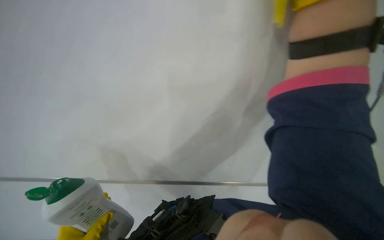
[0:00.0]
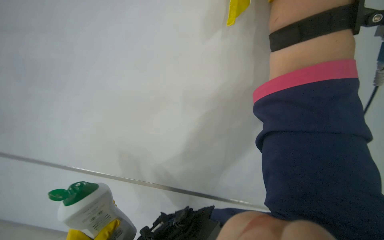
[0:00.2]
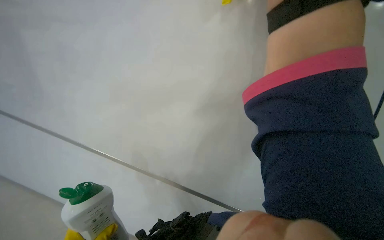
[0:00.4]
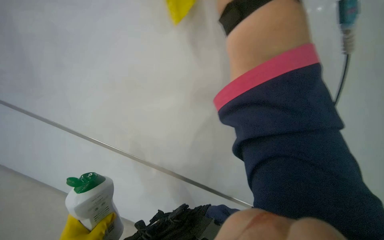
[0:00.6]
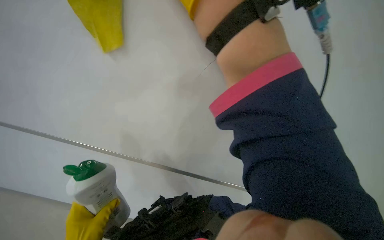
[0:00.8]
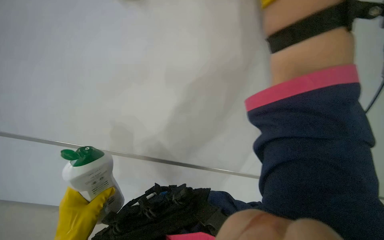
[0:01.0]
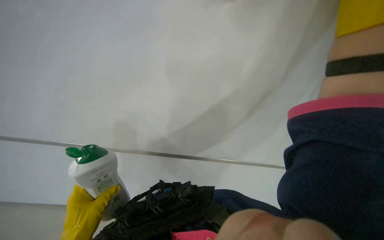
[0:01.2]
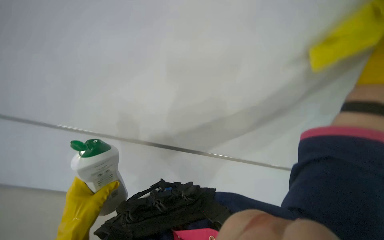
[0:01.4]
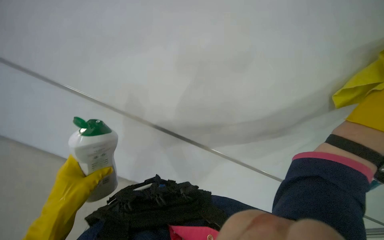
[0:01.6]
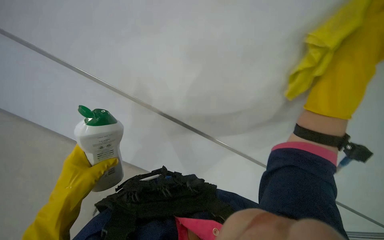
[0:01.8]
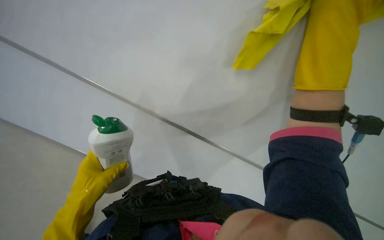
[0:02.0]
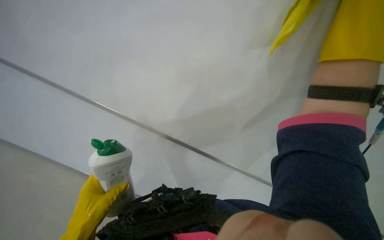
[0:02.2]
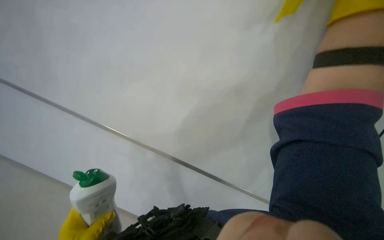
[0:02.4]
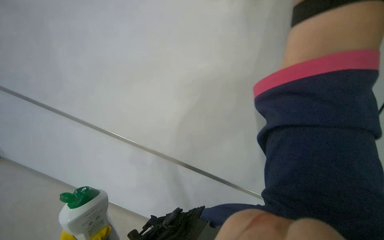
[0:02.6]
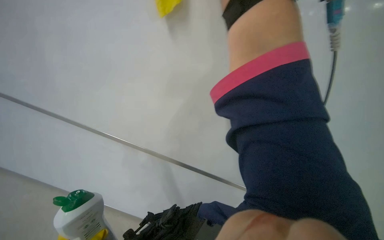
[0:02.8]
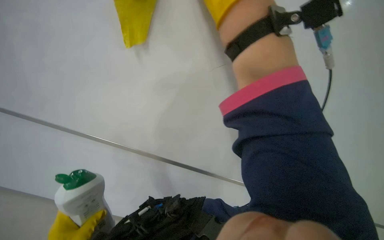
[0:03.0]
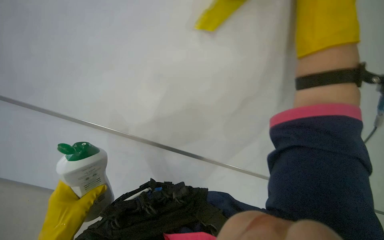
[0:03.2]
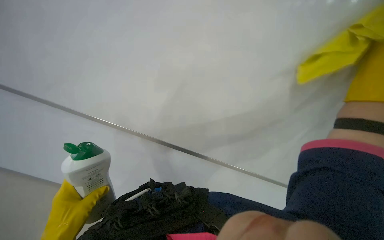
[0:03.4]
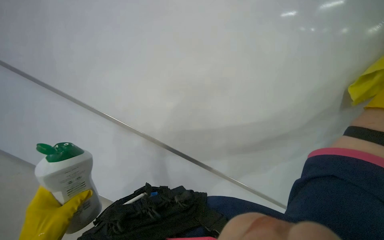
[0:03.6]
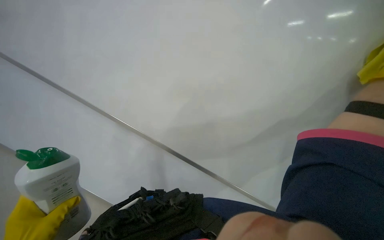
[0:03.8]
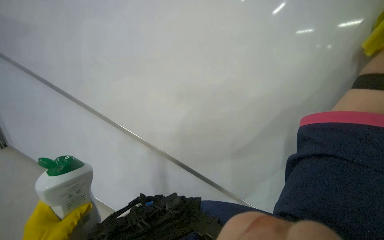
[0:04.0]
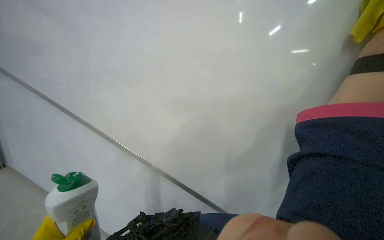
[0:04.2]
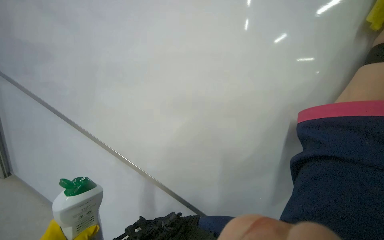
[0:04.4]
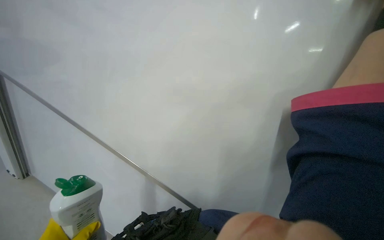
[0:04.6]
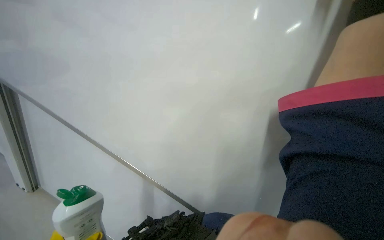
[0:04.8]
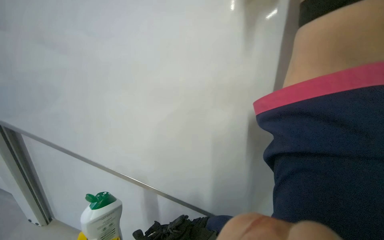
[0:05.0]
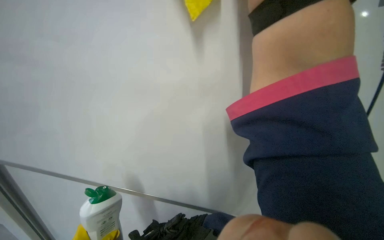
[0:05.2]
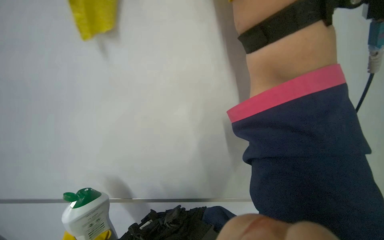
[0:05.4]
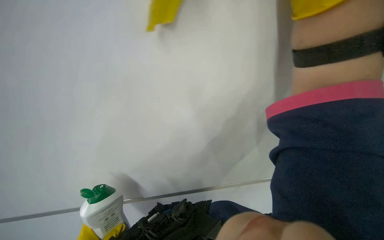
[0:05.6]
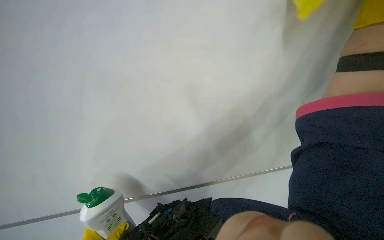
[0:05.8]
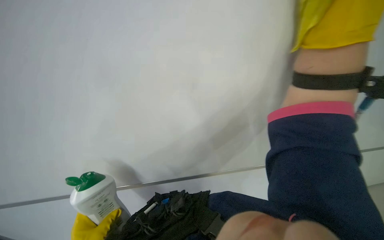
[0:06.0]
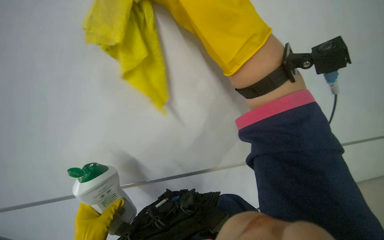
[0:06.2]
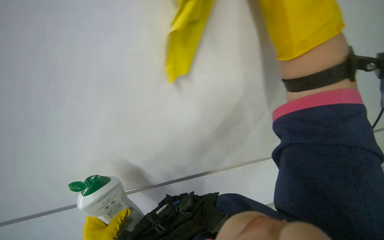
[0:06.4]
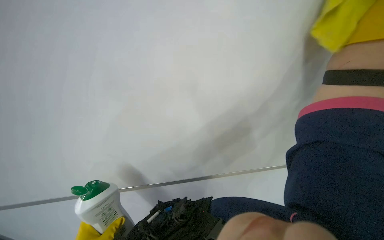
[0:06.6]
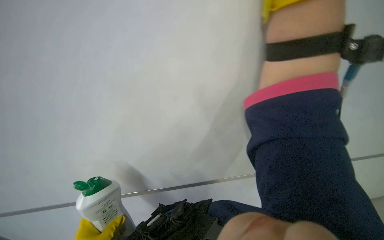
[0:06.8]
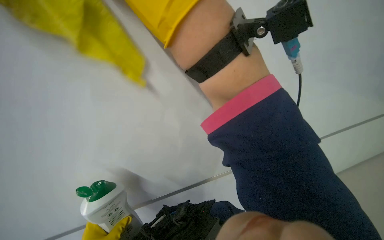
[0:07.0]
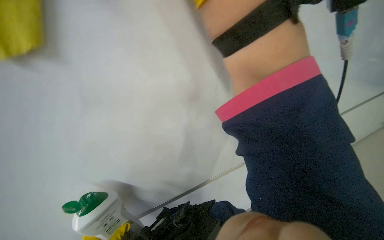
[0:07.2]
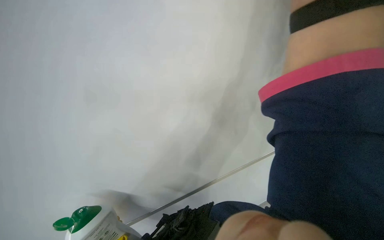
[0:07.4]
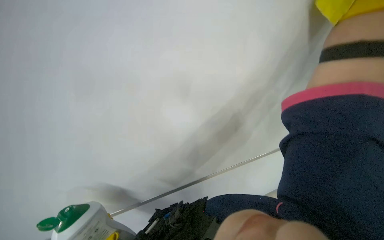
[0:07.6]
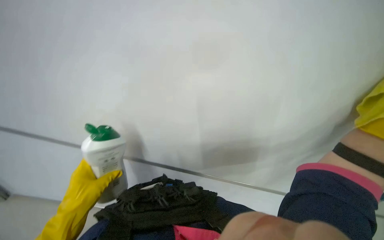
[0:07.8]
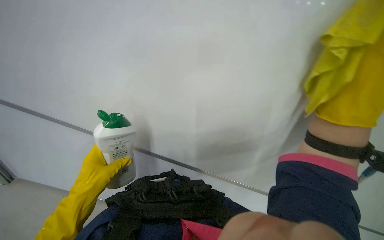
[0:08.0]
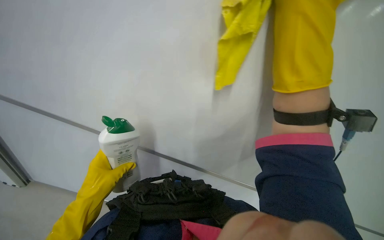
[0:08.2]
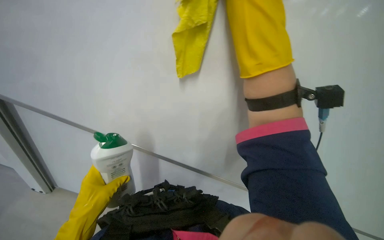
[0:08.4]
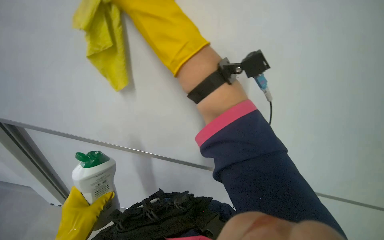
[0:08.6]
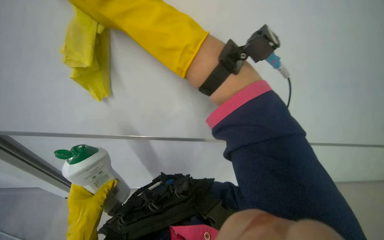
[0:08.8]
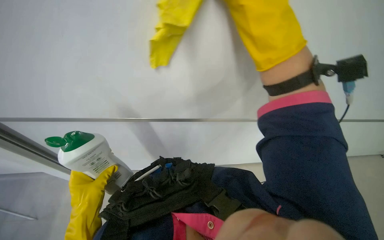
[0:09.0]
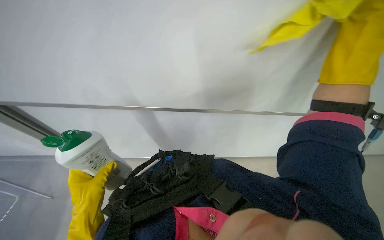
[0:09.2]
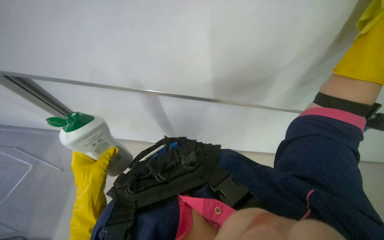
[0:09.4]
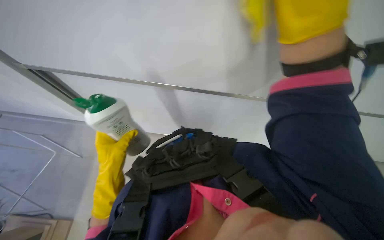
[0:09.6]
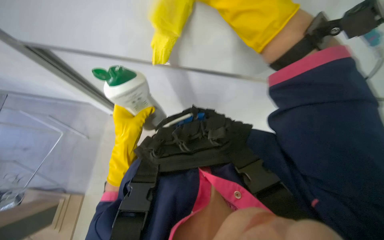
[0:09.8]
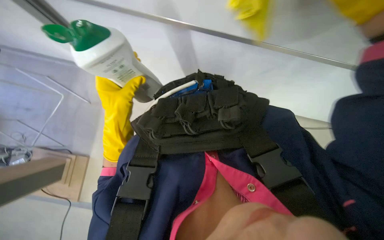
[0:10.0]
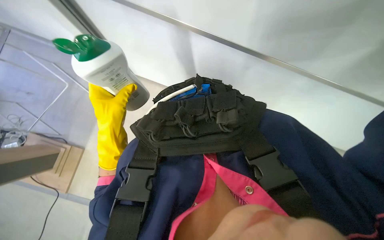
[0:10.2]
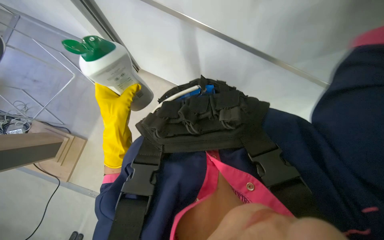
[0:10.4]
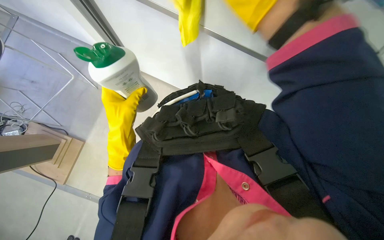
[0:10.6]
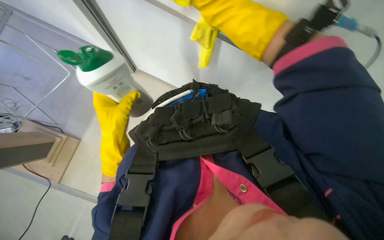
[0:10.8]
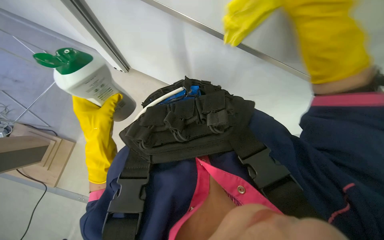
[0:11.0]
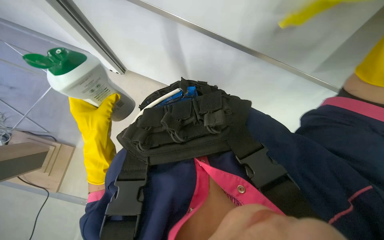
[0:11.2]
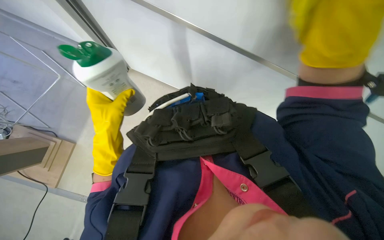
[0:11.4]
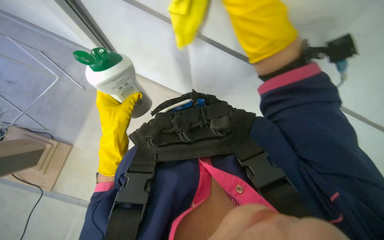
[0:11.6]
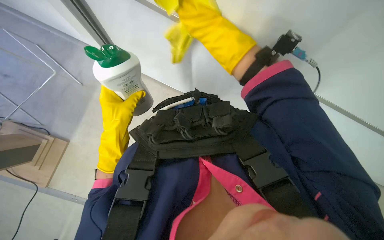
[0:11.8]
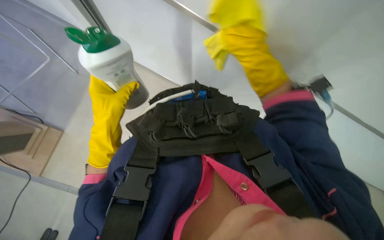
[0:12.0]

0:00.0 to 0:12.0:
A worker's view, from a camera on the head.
Job: wiping surfaces.
The whole recording: Wiping whiteboard. The worker wipes the white board with a yellow cleaning cloth.
0:01.6 to 0:03.0: The wearer looks about 20 degrees further to the right.
0:09.0 to 0:10.4: The wearer looks about 15 degrees further downward. The left hand moves up the picture, to the right and nearer to the camera, some 20 cm.

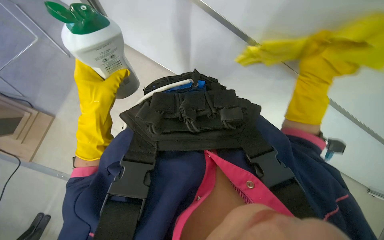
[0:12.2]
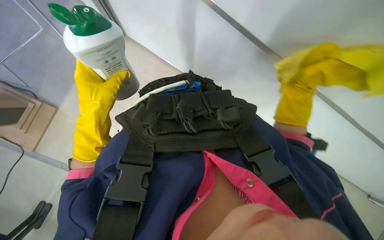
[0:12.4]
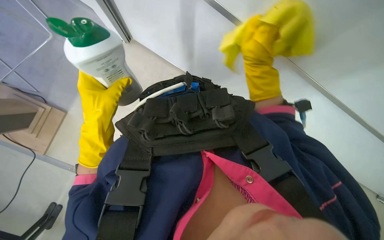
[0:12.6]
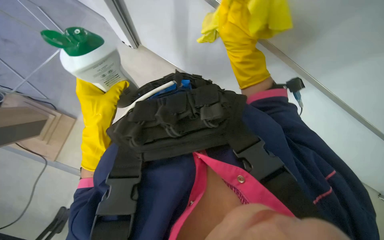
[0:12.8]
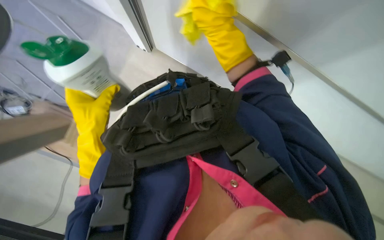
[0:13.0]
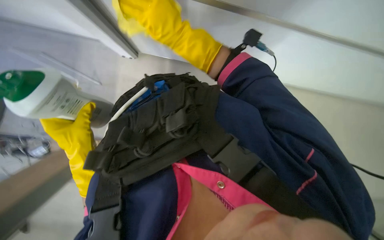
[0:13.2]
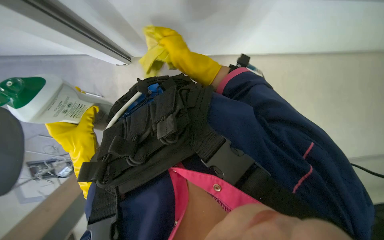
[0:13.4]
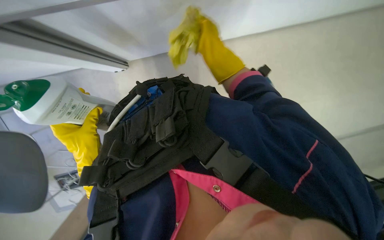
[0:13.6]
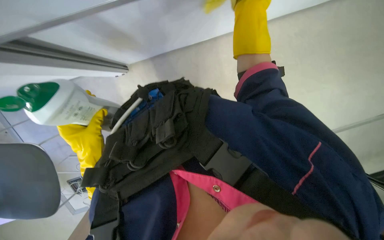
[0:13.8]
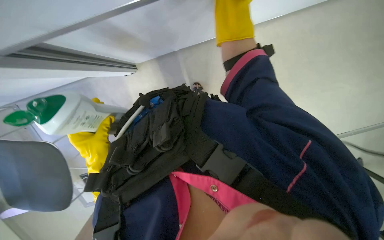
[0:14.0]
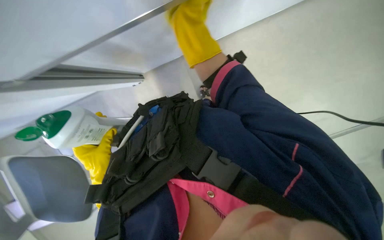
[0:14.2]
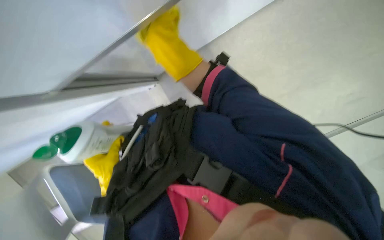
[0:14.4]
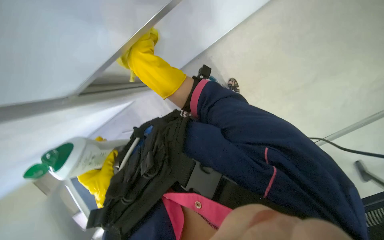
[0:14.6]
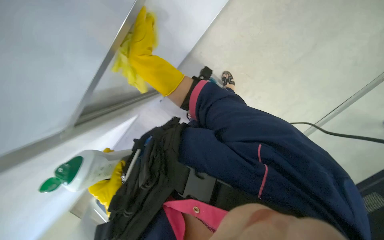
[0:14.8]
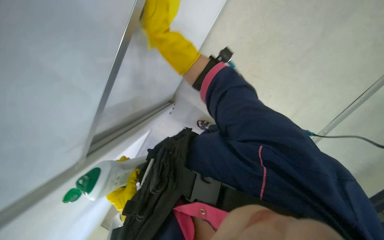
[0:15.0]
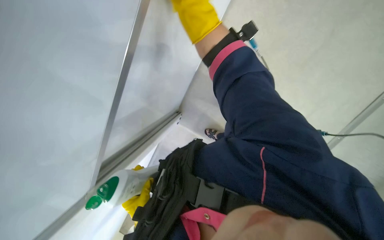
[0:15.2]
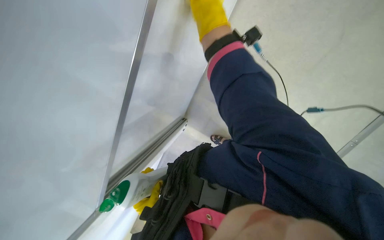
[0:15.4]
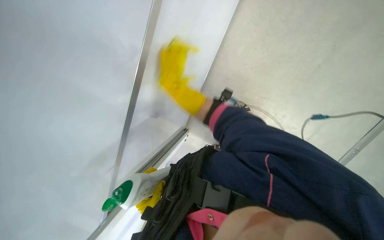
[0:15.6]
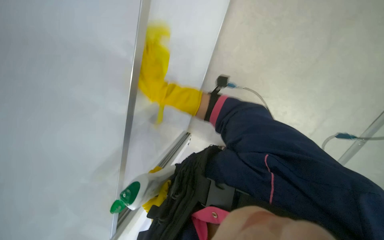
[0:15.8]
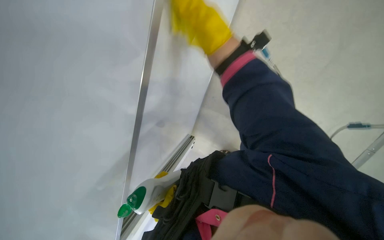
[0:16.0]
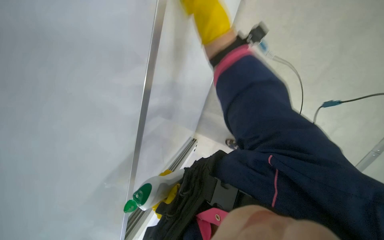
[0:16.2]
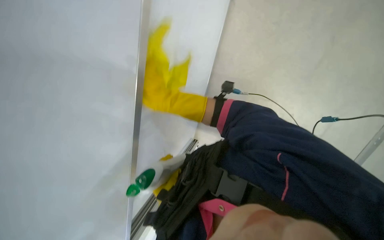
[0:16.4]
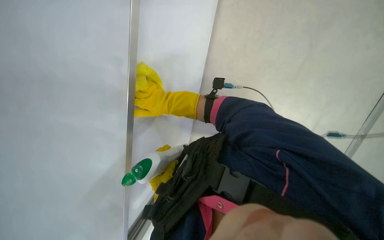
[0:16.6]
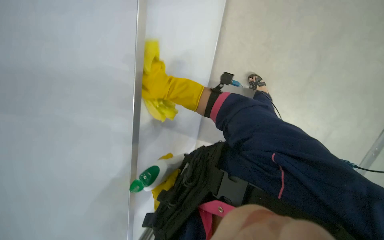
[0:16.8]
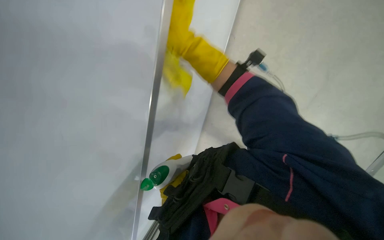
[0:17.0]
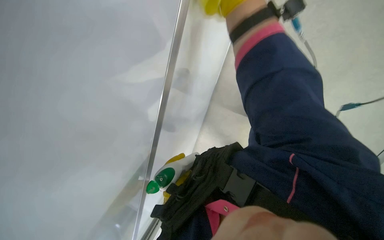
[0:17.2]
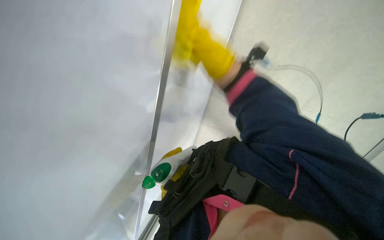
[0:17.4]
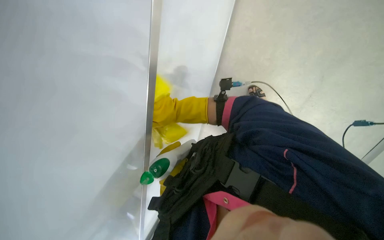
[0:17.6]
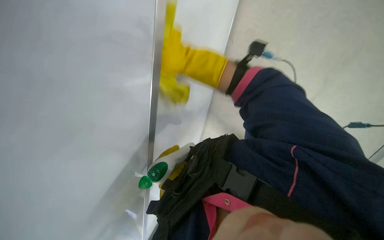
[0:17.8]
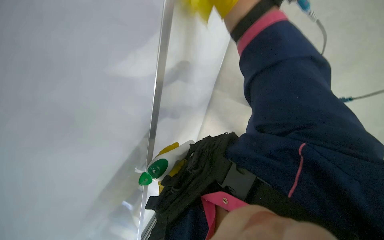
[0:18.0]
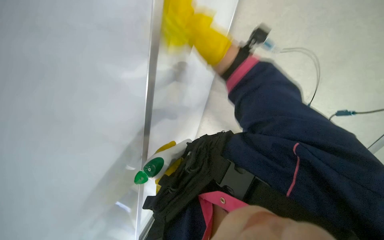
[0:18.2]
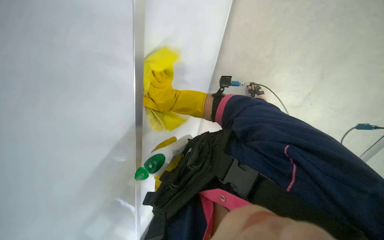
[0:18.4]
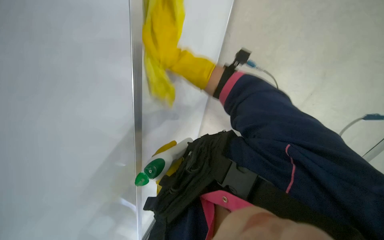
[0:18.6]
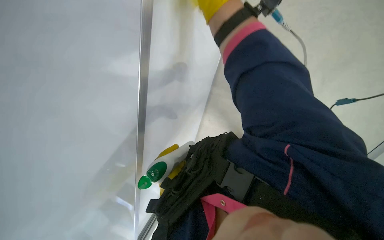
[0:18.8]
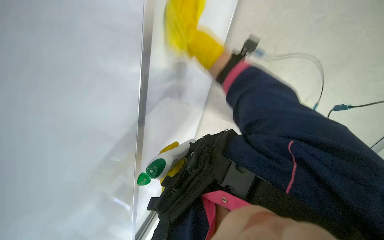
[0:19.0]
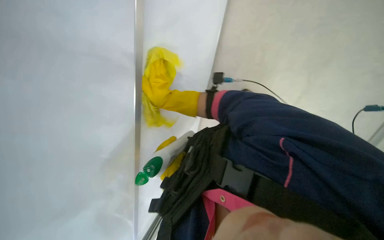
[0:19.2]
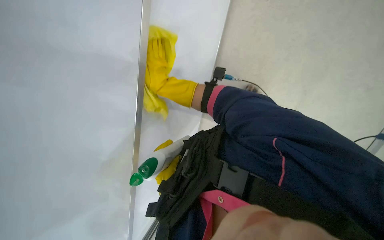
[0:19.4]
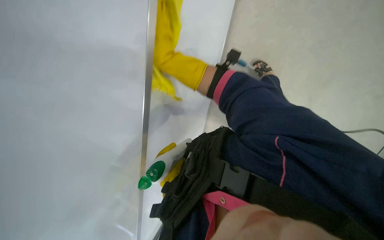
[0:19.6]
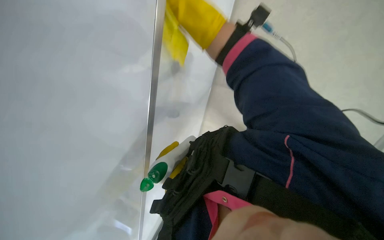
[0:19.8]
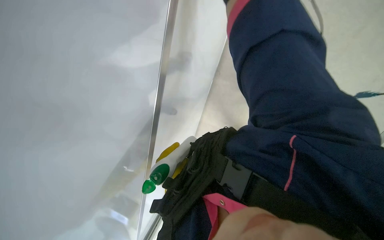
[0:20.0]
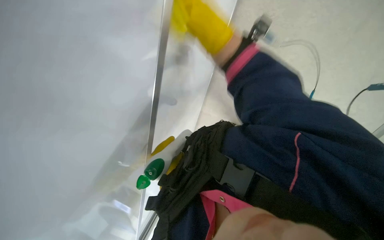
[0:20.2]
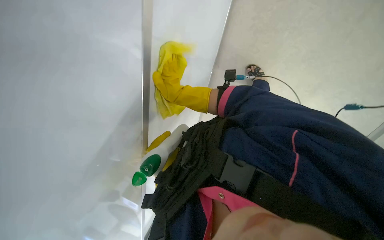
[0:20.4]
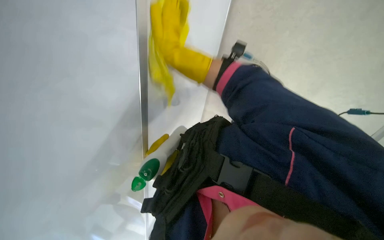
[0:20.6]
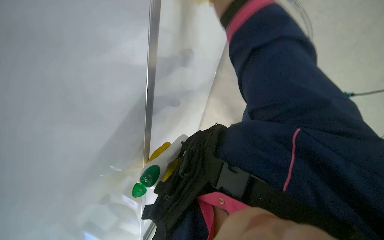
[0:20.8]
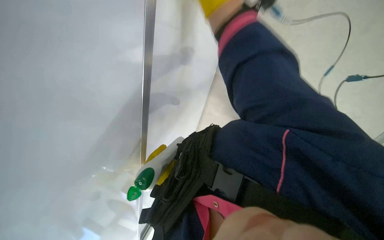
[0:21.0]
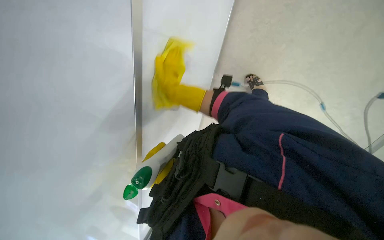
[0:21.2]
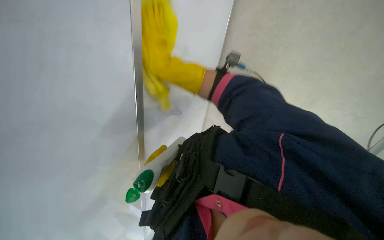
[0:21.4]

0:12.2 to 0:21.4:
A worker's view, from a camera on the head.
Job: wiping surfaces.
The whole recording: Wiping whiteboard. The worker wipes the white board with a yellow cleaning cloth.
0:12.2 to 0:13.8: The scene turns roughly 30 degrees counterclockwise in the picture. The left hand travels farther from the camera by roughly 10 cm.
0:13.8 to 0:15.2: The camera sweeps to the left, by roughly 20 degrees. The camera pitches upward, by some 15 degrees. The scene rotates counterclockwise by roughly 30 degrees.
0:15.2 to 0:16.8: The right hand moves nearer and farther over roughly 50 cm, changing direction 2 times.
0:18.4 to 0:19.8: The right hand shifts approximately 40 cm nearer to the camera and down the picture.
